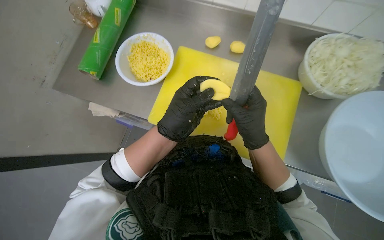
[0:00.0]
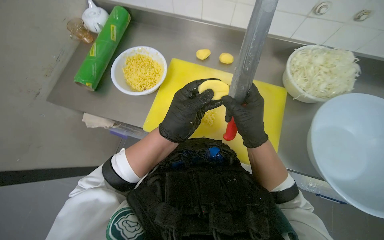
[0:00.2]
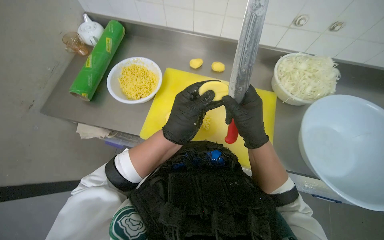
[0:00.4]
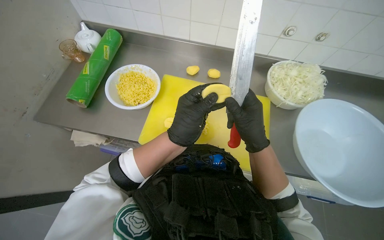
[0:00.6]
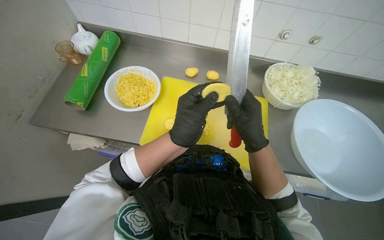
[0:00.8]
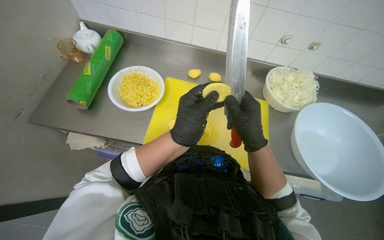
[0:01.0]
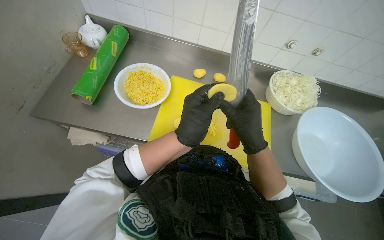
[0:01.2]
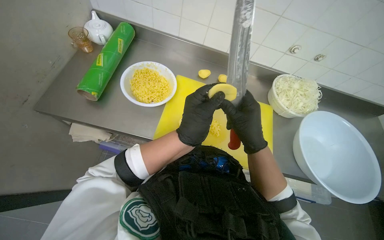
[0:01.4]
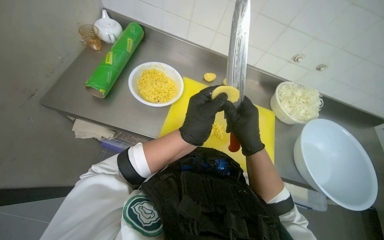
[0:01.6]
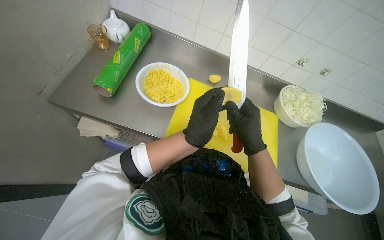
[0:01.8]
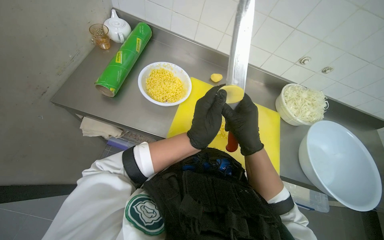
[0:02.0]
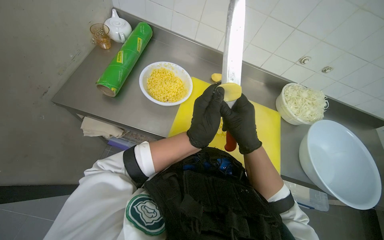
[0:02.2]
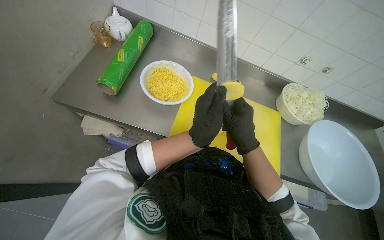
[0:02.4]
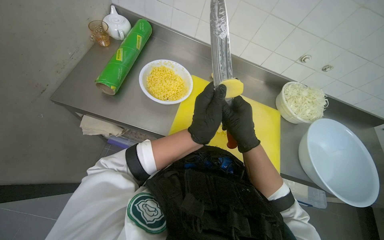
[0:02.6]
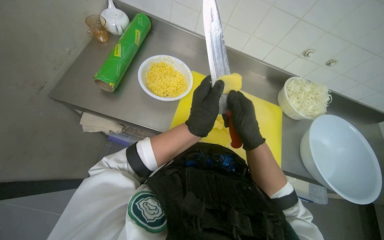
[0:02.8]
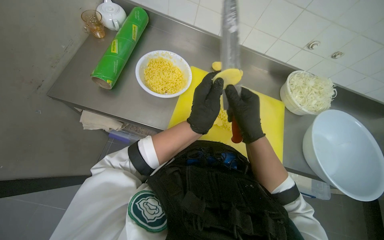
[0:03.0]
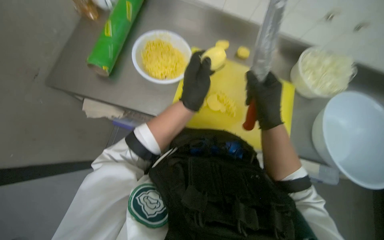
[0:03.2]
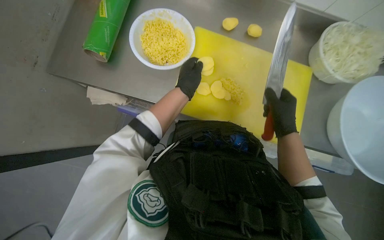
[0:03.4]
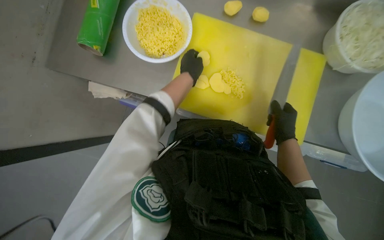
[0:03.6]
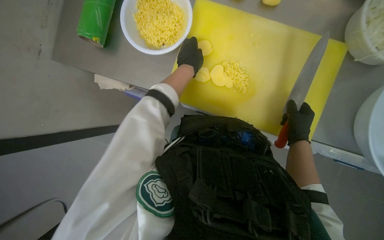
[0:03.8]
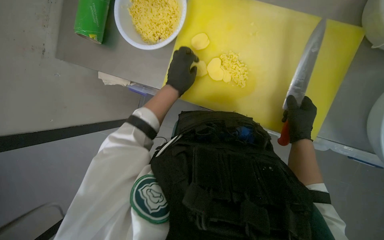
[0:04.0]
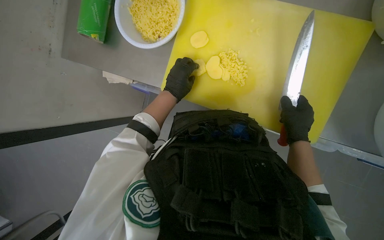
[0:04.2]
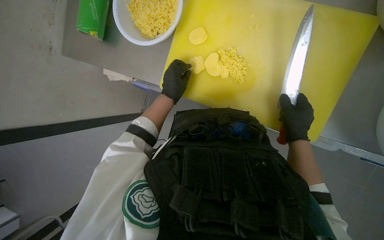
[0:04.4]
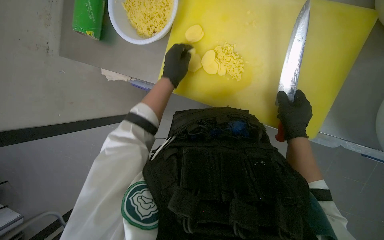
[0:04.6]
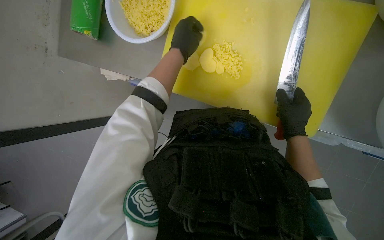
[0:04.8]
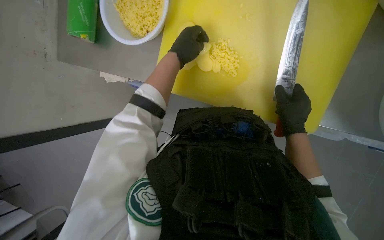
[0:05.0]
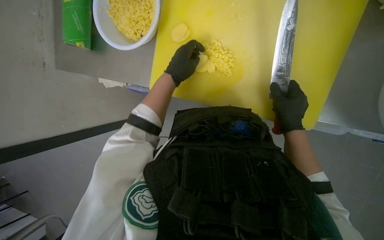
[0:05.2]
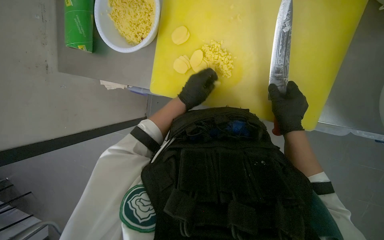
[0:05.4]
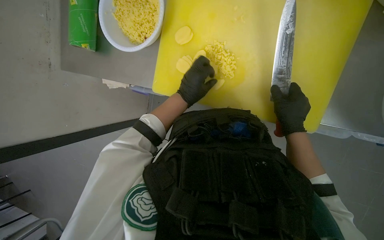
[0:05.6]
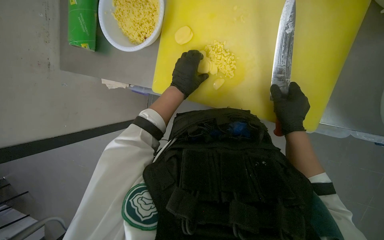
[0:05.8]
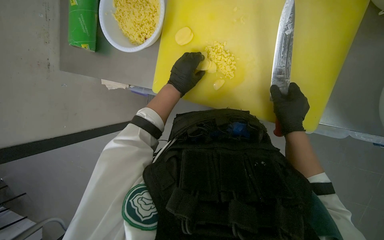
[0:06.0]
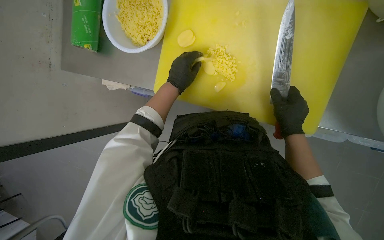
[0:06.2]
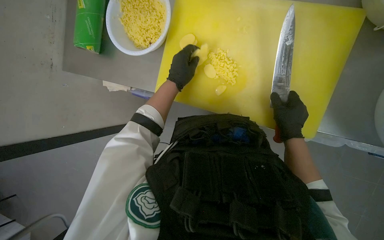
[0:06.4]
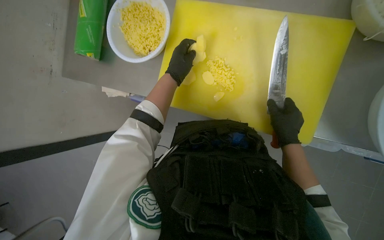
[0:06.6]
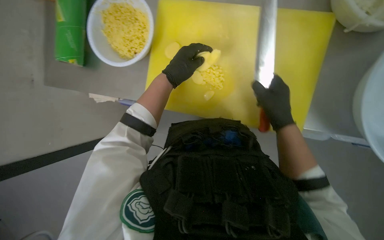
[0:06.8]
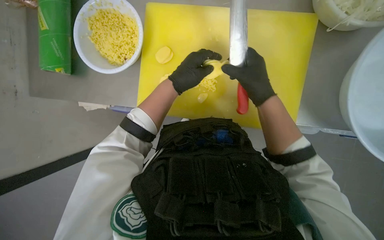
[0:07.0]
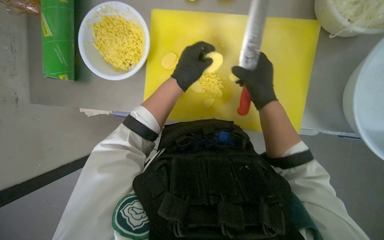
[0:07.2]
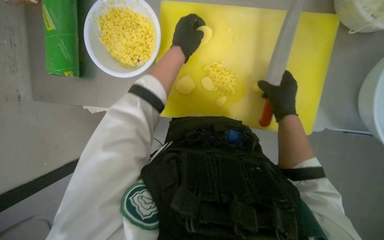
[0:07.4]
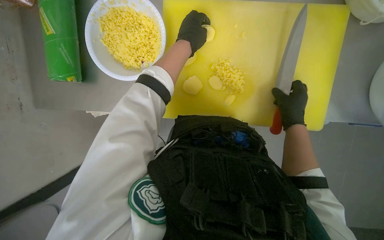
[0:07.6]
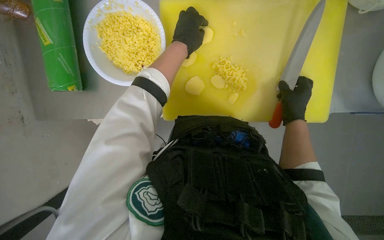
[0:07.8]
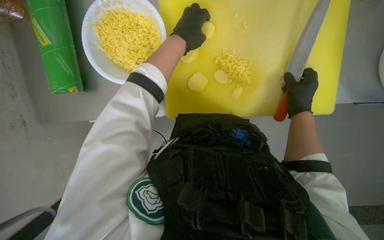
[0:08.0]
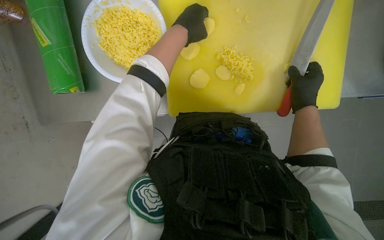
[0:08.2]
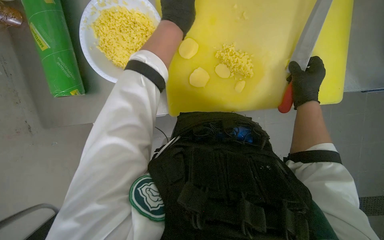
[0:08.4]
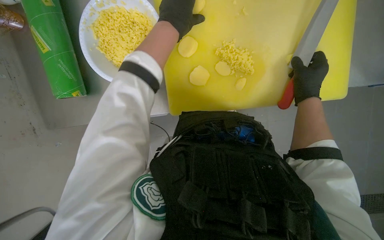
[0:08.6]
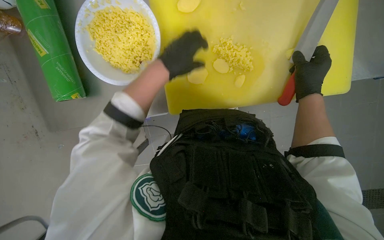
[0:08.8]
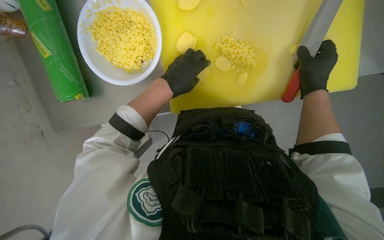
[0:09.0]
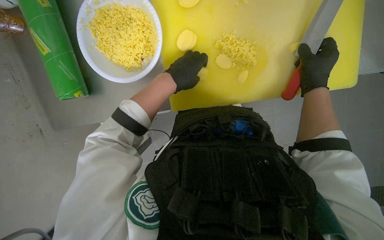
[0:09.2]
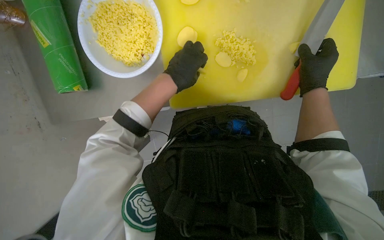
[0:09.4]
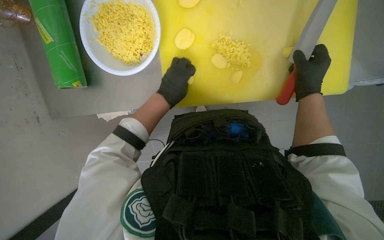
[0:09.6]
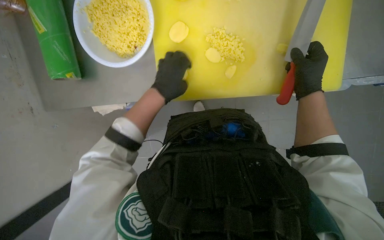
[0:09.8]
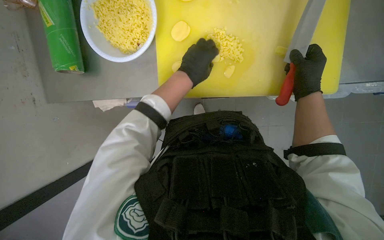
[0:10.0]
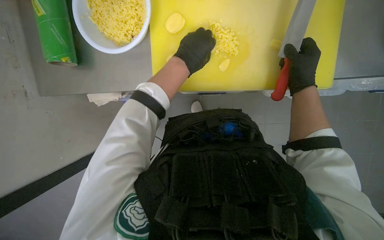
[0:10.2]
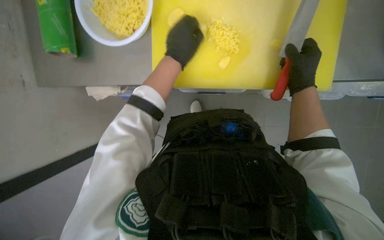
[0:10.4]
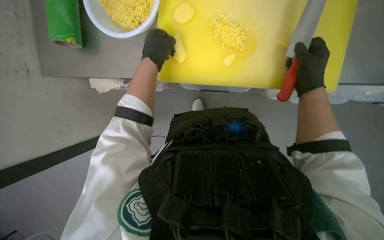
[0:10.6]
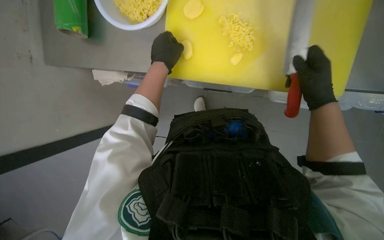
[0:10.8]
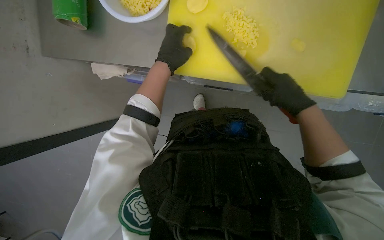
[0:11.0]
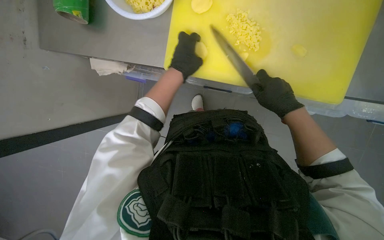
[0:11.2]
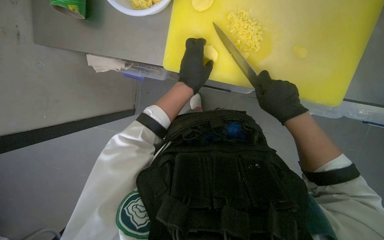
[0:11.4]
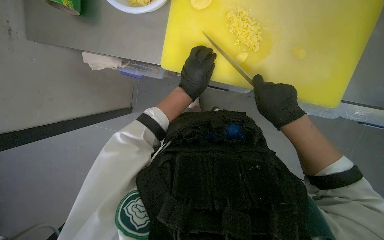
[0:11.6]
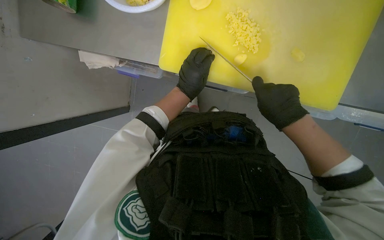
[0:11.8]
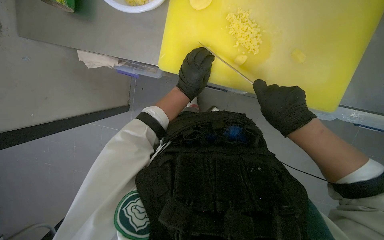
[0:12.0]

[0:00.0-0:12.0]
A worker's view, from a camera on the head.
Job: preparing food.
The whole recording: Slicing and dicing potatoes. The worker slices and dices potatoes on a yellow cutting board, then transfers them to a white bowl.
0.0 to 1.6 s: The view tips upward by approximately 15 degrees.
1.6 to 3.0 s: The hands stay close to where they were, moving slightly.
3.0 to 4.4 s: The camera pitches downward, by approximately 25 degrees. The left hand moves farther from the camera, approximately 20 cm. The right hand travels to the right by approximately 15 cm.
4.4 to 6.0 s: The left hand moves approximately 10 cm up the picture and comes back.
6.0 to 7.6 s: The left hand is displaced up the picture by approximately 15 cm.
7.6 to 9.0 s: The left hand is displaced down the picture by about 15 cm.
10.4 to 12.0 s: The left hand is displaced down the picture by approximately 10 cm, while the right hand goes approximately 10 cm to the left.

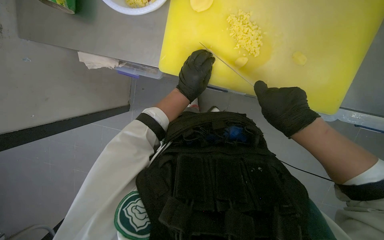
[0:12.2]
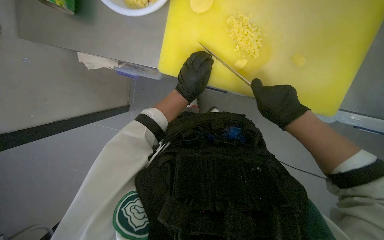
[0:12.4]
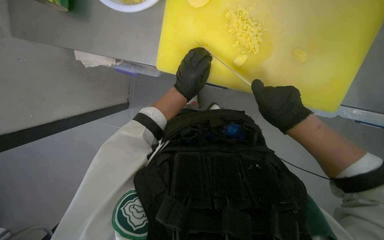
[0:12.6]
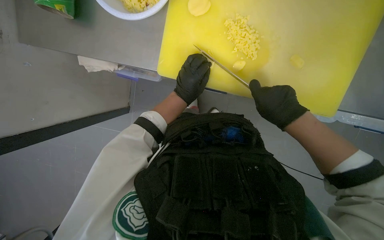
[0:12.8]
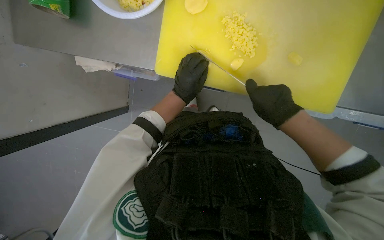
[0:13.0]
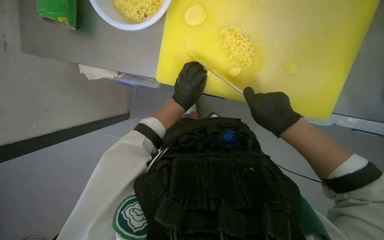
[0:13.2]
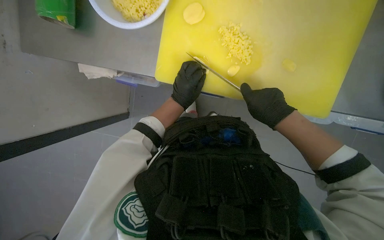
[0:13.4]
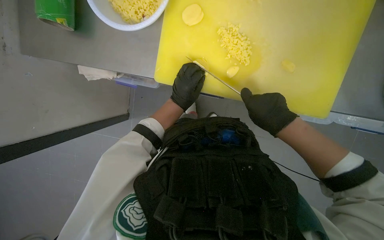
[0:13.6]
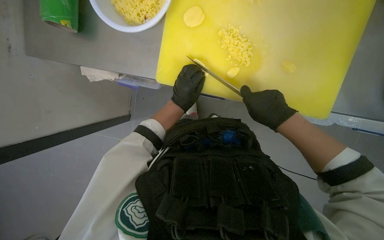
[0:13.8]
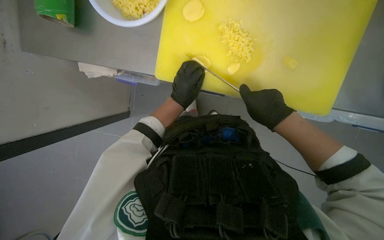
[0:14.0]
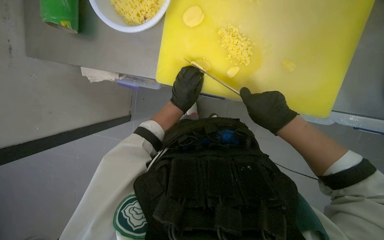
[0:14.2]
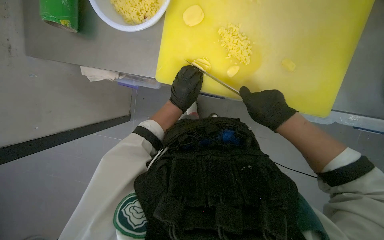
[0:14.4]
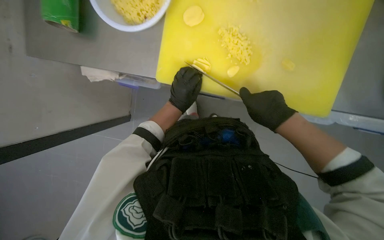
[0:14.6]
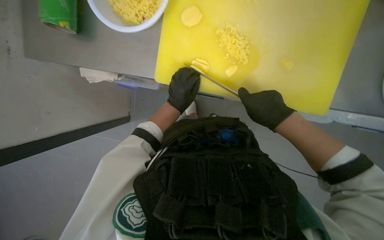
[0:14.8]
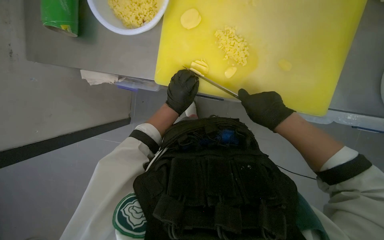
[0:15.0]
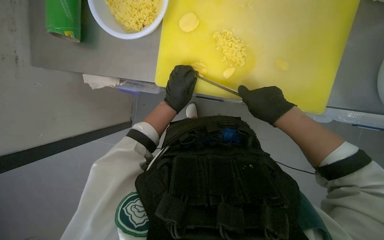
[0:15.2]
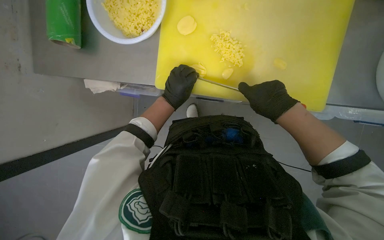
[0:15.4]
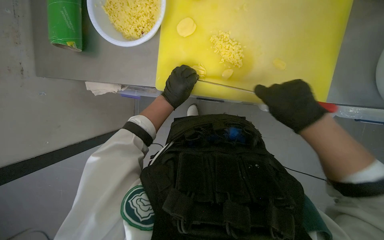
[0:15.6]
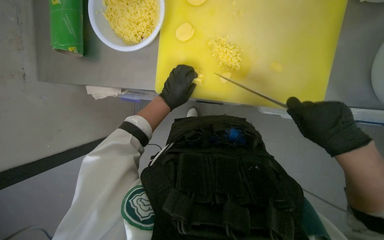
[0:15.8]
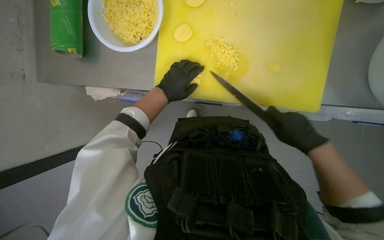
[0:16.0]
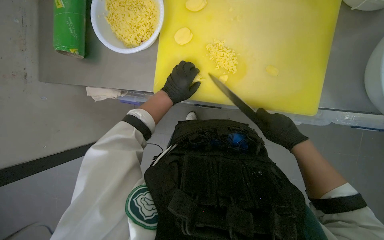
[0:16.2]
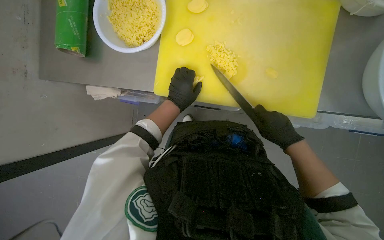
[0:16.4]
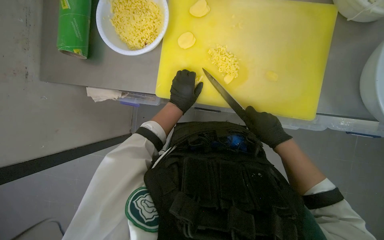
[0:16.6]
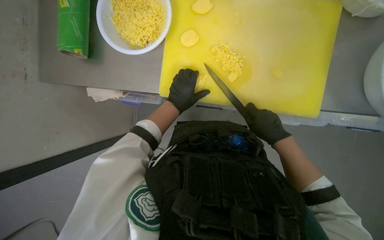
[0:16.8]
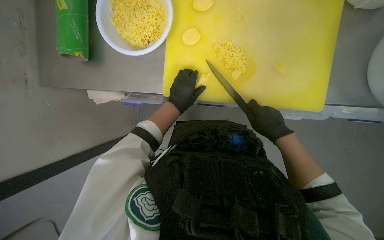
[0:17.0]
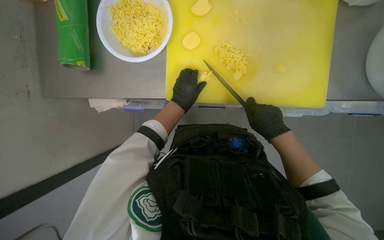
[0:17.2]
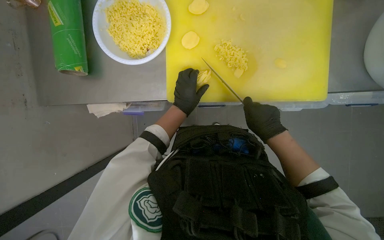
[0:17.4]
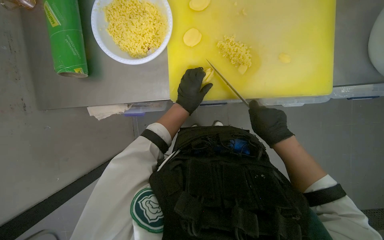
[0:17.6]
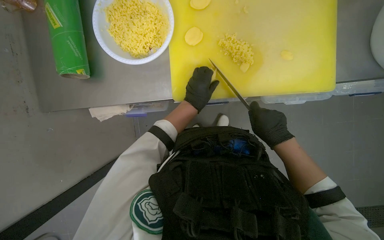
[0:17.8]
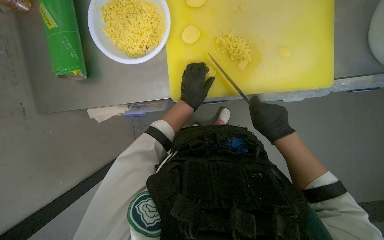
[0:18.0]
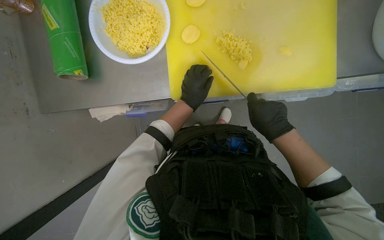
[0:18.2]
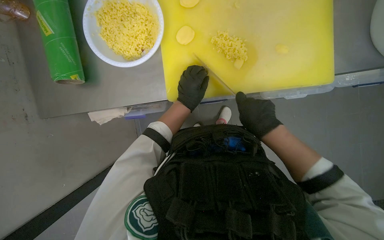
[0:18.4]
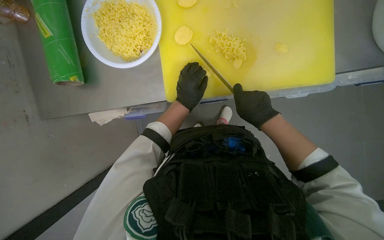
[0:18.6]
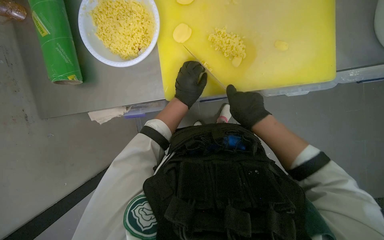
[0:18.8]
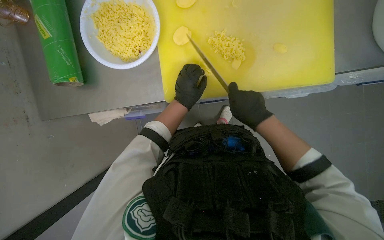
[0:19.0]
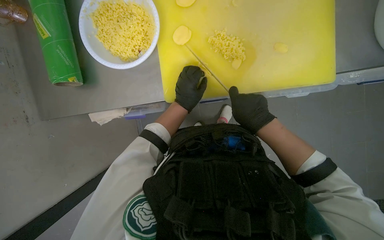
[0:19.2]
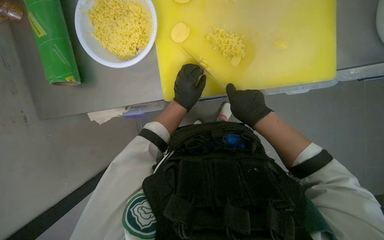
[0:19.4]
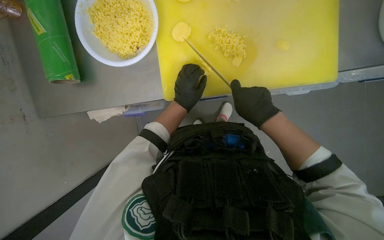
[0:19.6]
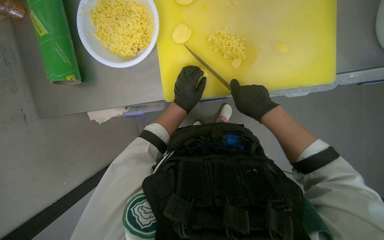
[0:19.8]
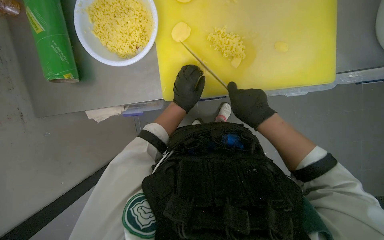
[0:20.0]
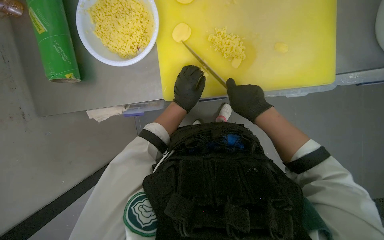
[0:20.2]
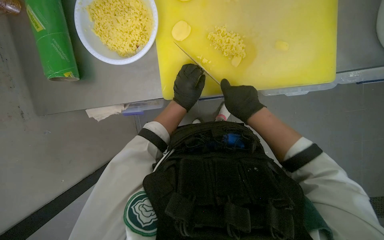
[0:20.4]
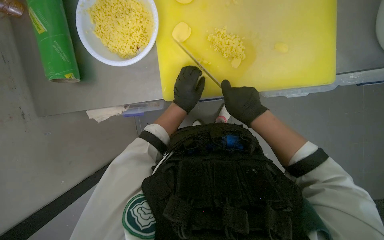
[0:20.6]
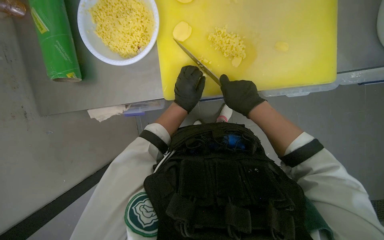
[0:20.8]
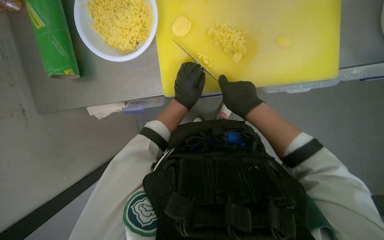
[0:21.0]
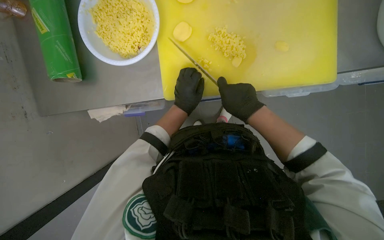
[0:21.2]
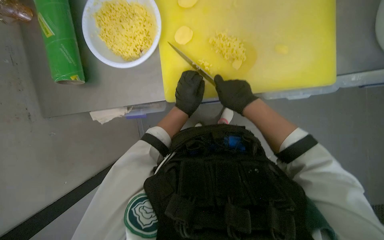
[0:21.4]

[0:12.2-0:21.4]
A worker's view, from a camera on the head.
Job: preparing food.
The whole recording: Slicing and dicing potatoes. The worker slices and dices potatoes on a yellow cutting board, then transfers them to a white bowl.
12.2 to 15.2 s: The hands make small movements and keep their place.
16.8 to 18.4 s: The right hand goes approximately 10 cm to the left.
18.4 to 21.4 s: The hands are busy where they are.
